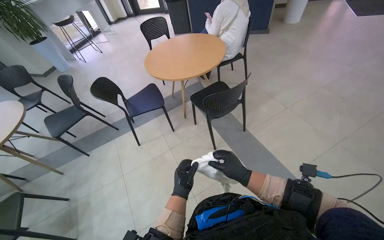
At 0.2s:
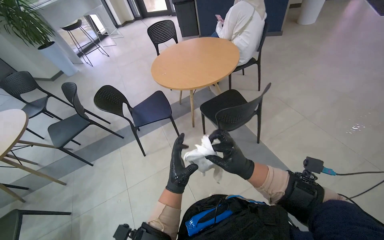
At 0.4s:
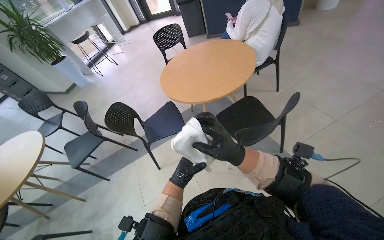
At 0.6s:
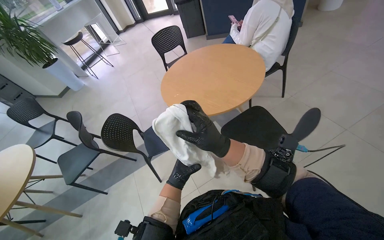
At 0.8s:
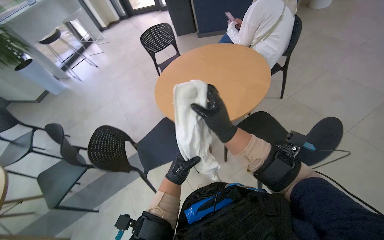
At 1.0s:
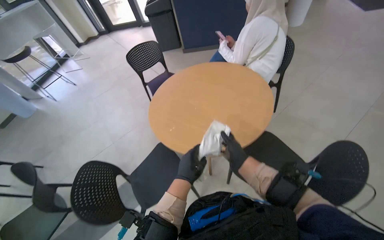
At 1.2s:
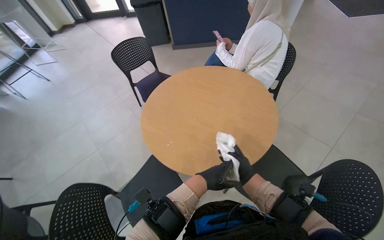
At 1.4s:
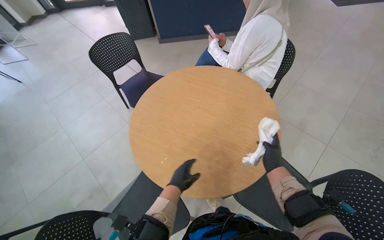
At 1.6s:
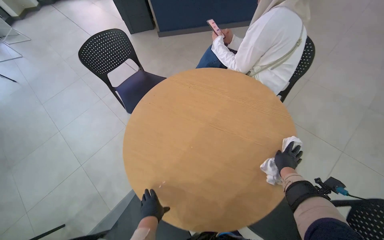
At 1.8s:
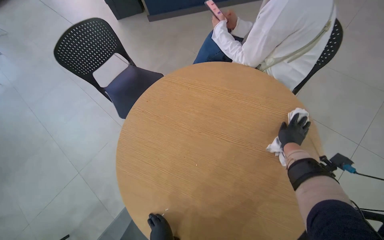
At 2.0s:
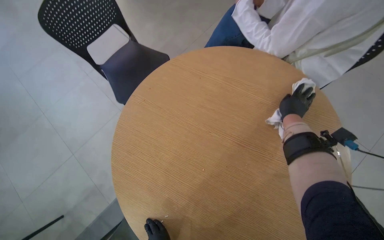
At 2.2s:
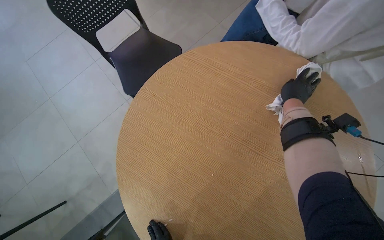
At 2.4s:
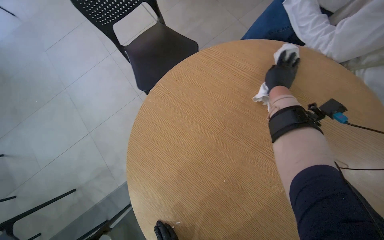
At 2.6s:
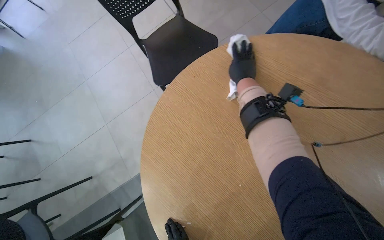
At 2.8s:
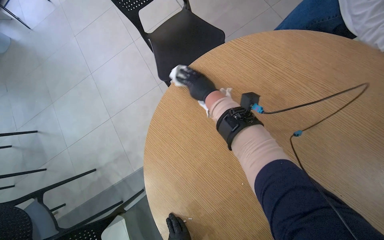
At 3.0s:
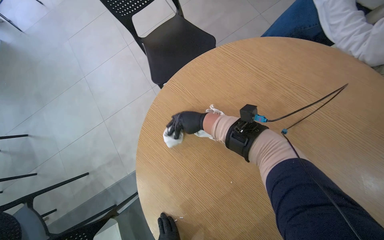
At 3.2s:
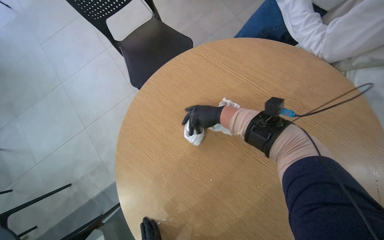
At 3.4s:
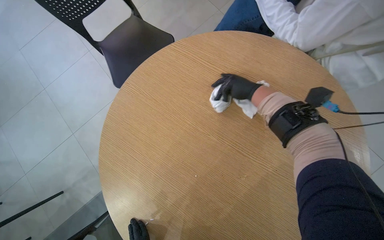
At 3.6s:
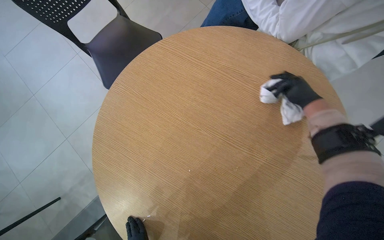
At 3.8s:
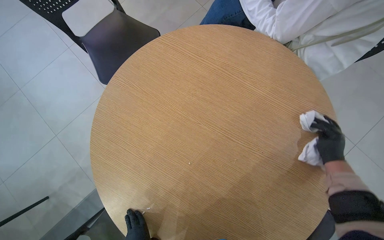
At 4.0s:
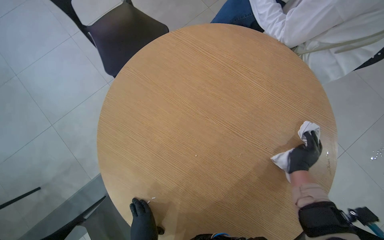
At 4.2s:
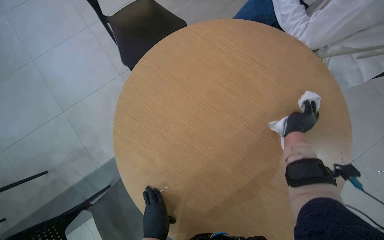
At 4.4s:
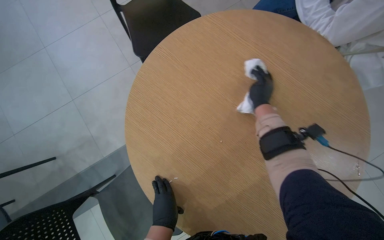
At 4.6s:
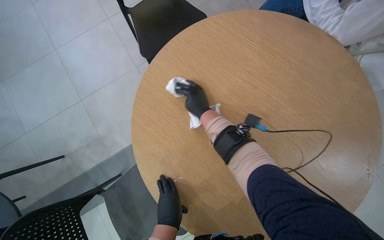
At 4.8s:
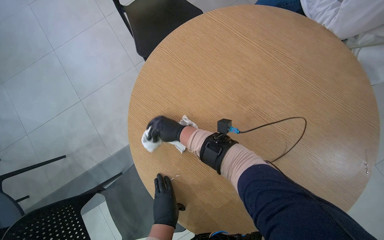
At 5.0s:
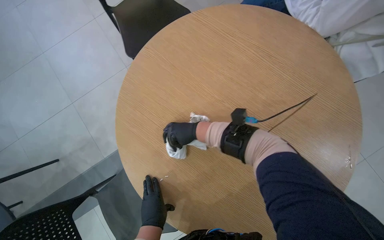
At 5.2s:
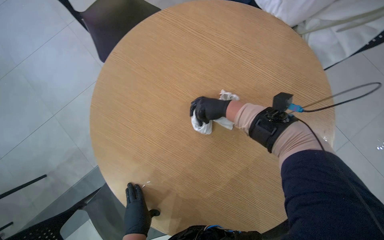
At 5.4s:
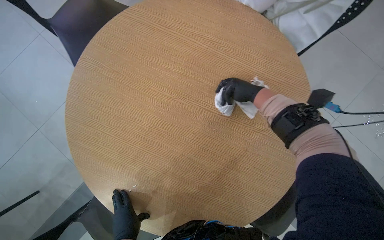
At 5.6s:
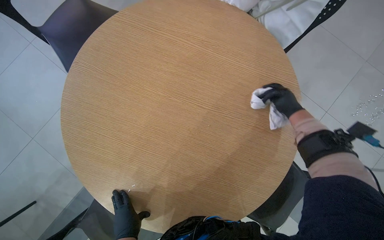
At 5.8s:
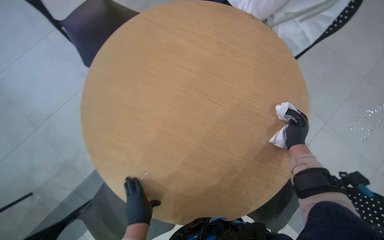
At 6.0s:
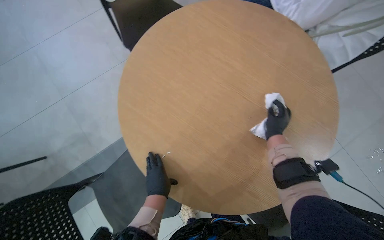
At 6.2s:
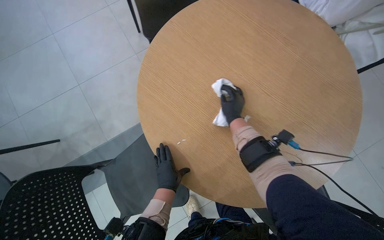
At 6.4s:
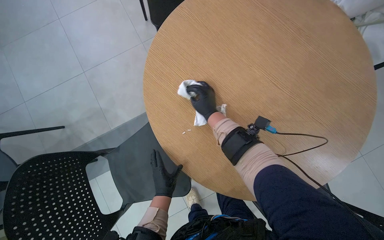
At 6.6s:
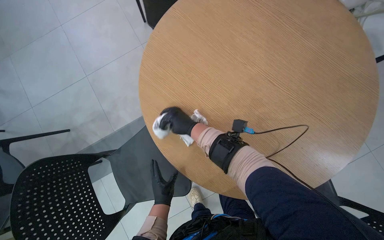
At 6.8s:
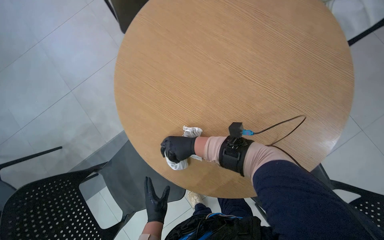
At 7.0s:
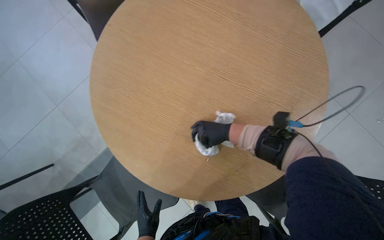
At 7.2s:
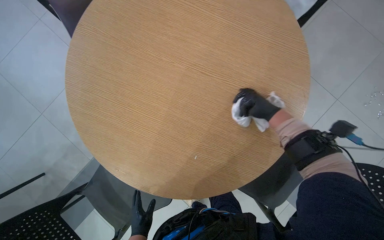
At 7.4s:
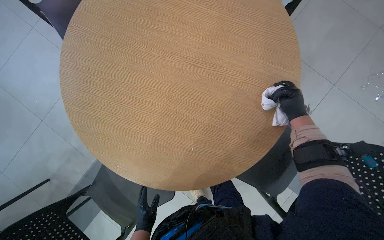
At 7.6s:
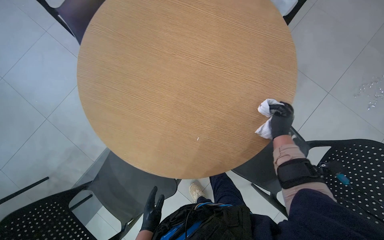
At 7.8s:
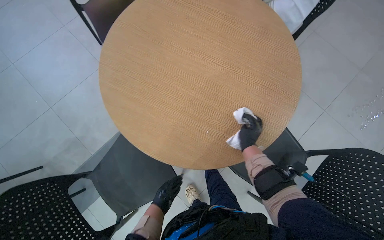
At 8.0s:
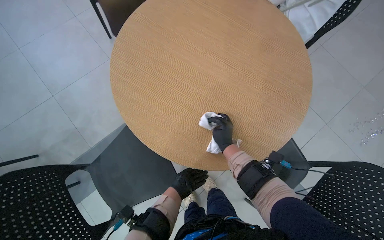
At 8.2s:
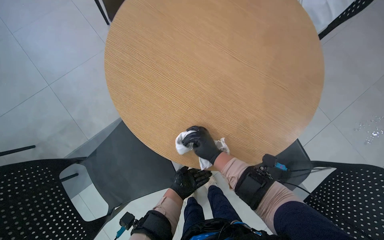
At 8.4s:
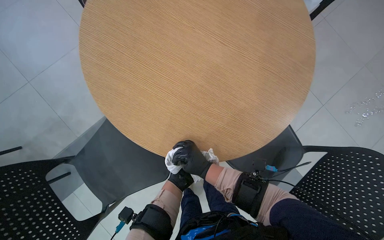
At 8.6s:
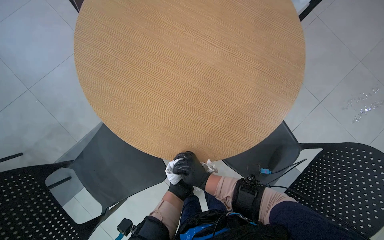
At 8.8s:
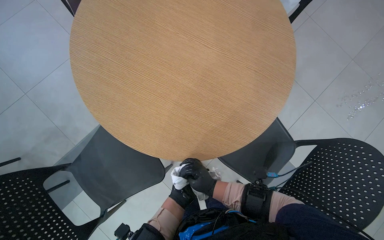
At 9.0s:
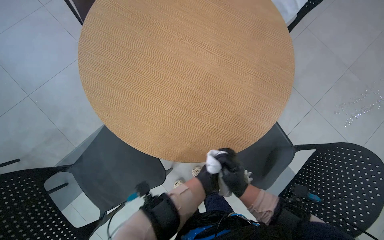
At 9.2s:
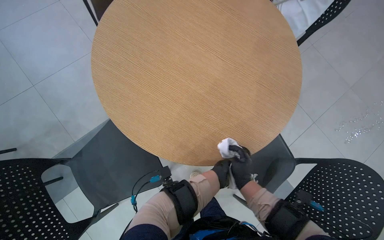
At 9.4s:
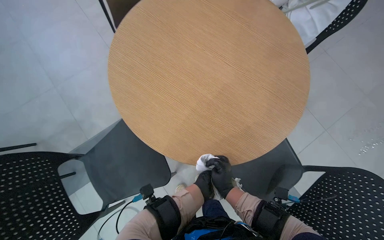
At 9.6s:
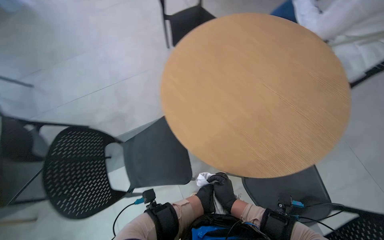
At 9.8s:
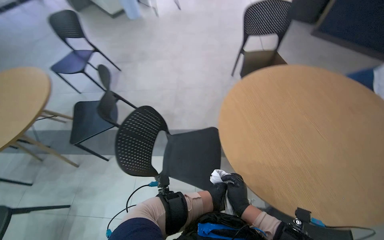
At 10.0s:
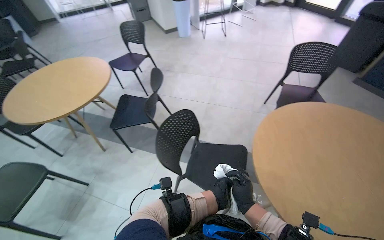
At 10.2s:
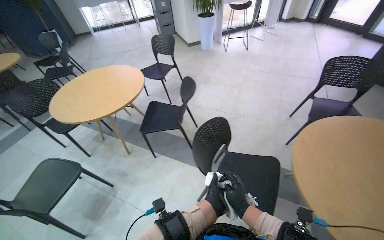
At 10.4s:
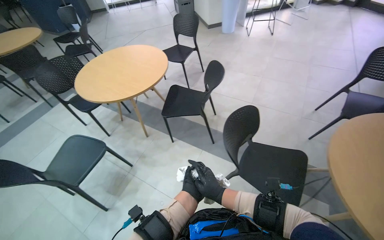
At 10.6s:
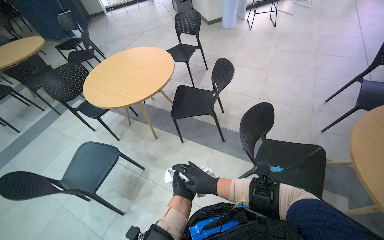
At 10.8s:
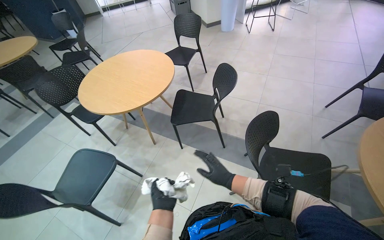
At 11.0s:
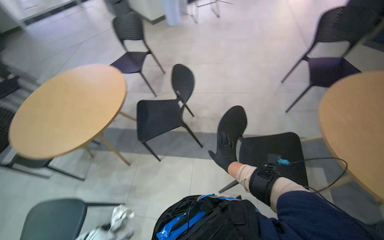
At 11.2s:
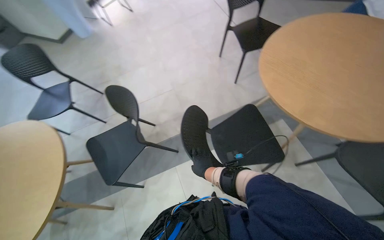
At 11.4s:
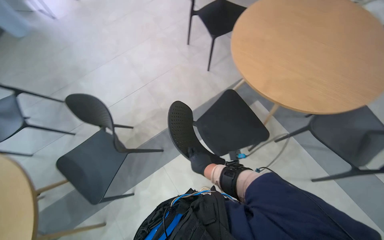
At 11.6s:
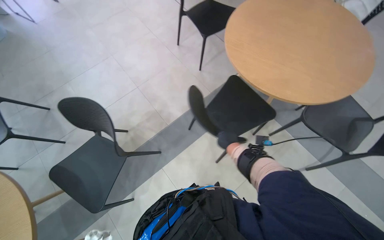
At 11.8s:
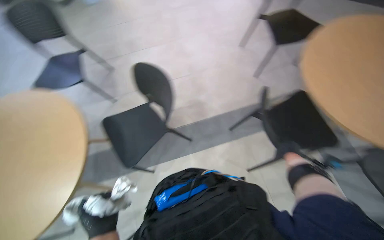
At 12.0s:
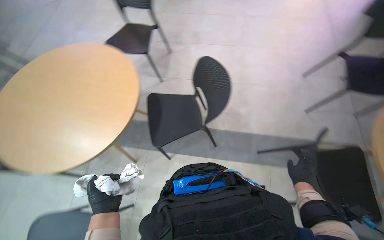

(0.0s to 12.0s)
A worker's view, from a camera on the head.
Job: wiping surfaces.
The whole recording: Cleaning tables and chairs. The worker wipes a table and moves chairs to clean the area.
0.0s - 1.6s: The camera is carried approximately 1.5 m. The head rotates roughly 20 degrees to the right.
1.6s - 3.0s: The view tips downward by approximately 15 degrees. The right hand travels to the left and up the picture by roughly 60 cm.
3.0s - 4.4s: The right hand moves to the right, some 25 cm.
4.4s - 6.0s: The right hand moves left and right over roughly 40 cm, changing direction 2 times.
6.0s - 7.6s: The left hand goes some 20 cm down the picture, while the right hand travels to the left and back again, some 25 cm each way.
7.6s - 9.0s: The right hand travels down the picture, to the left and nearer to the camera by about 30 cm.
9.0s - 10.4s: The head travels about 60 cm. The wearer looks approximately 50 degrees further to the left. The camera pitches upward, by about 15 degrees.
10.4s - 12.0s: The head travels about 50 cm. The wearer's head swings roughly 40 degrees to the right.

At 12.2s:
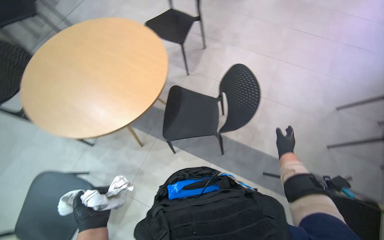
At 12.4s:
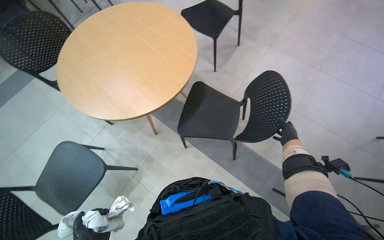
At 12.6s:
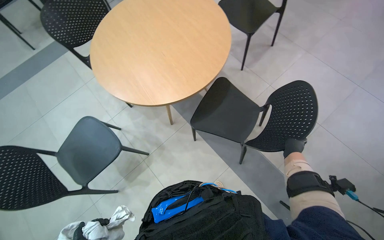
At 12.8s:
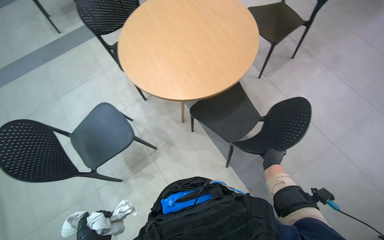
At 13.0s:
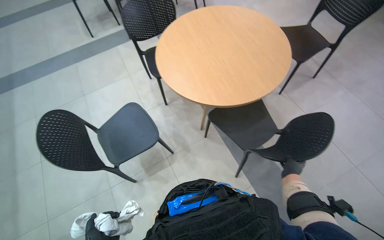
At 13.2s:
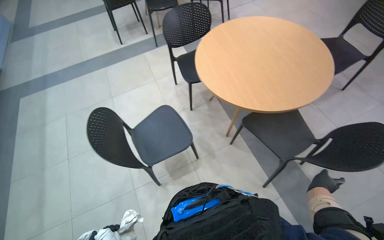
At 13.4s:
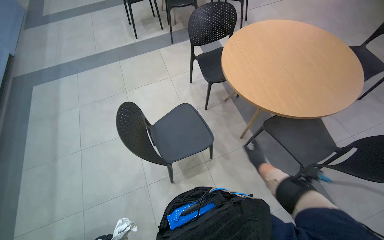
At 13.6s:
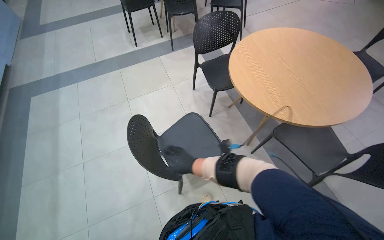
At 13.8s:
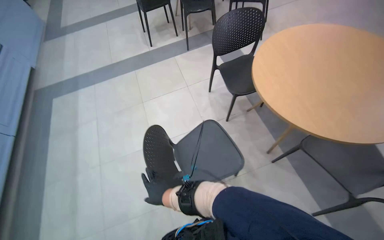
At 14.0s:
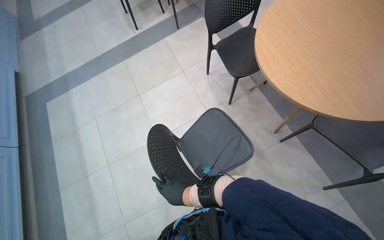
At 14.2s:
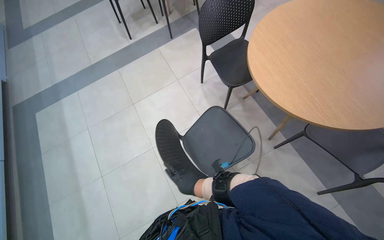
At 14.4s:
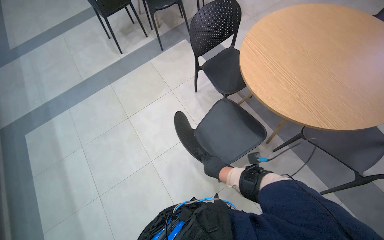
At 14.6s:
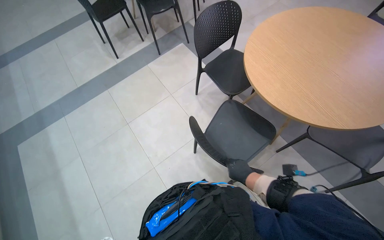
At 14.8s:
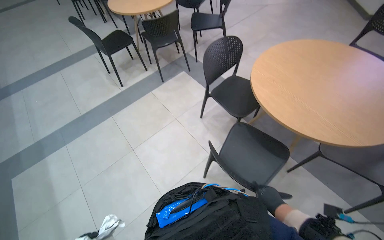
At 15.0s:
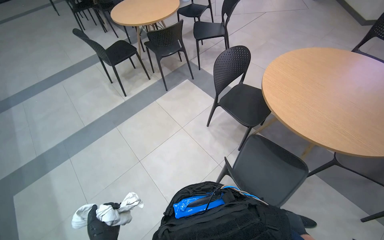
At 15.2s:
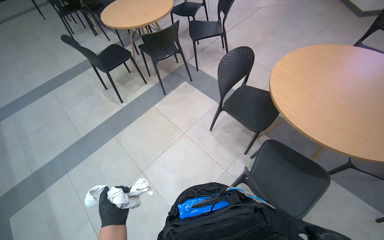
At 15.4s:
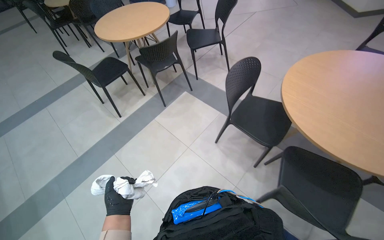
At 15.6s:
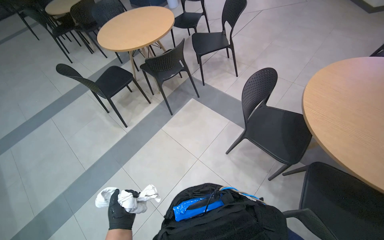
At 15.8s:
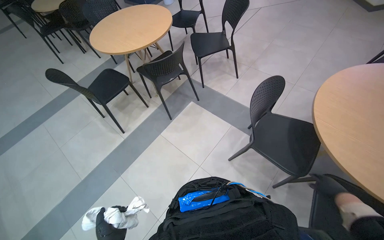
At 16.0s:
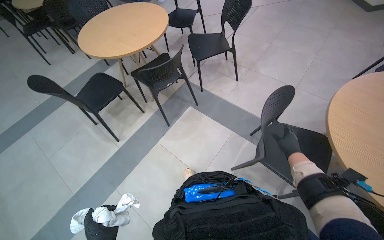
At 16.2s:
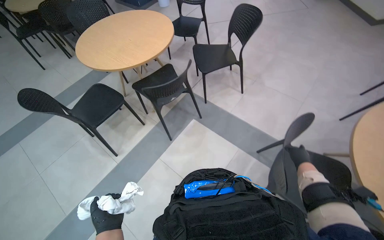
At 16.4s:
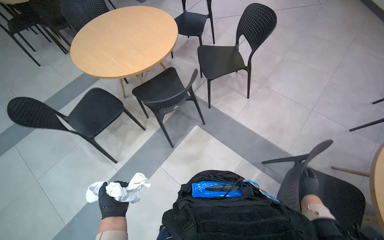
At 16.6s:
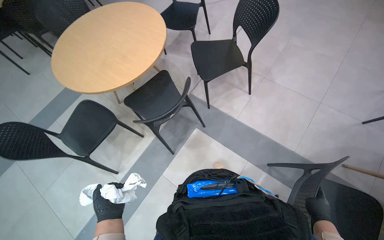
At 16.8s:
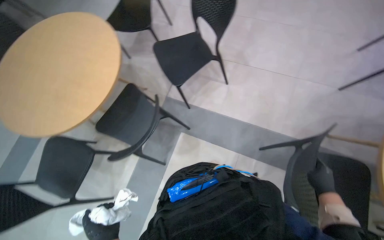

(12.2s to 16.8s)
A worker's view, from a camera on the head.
Job: wiping surfaces.
The whole recording: Cleaning tables and chairs. The worker wipes a table and moves chairs to clean the area.
12.2s - 13.8s: The camera travels approximately 60 cm. The head rotates approximately 50 degrees to the left.
13.8s - 15.2s: The wearer moves some 60 cm.
15.2s - 16.8s: The camera is carried some 1 m.

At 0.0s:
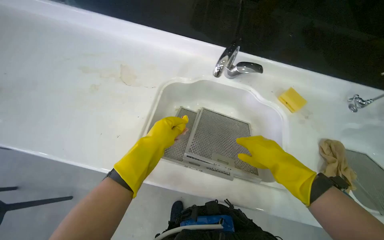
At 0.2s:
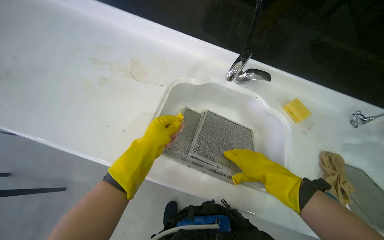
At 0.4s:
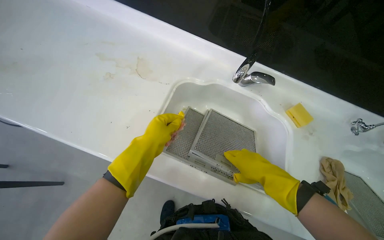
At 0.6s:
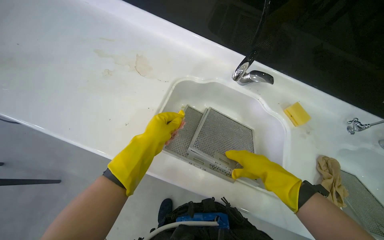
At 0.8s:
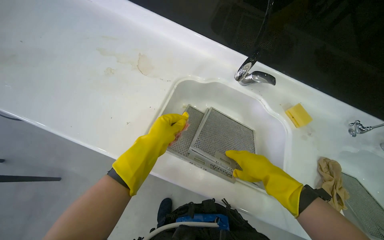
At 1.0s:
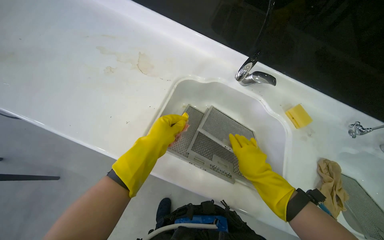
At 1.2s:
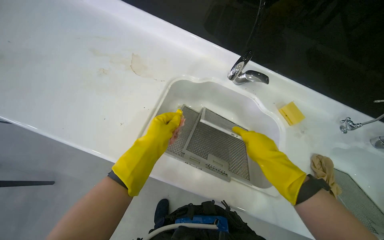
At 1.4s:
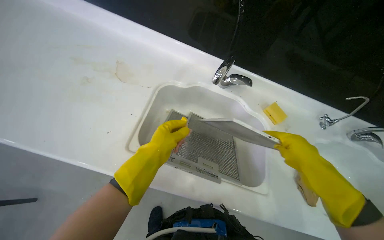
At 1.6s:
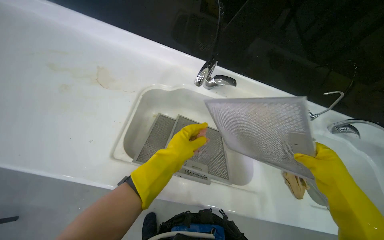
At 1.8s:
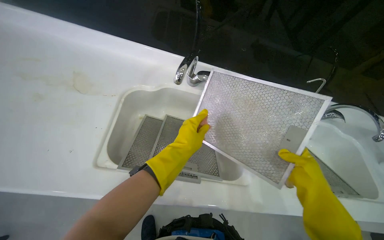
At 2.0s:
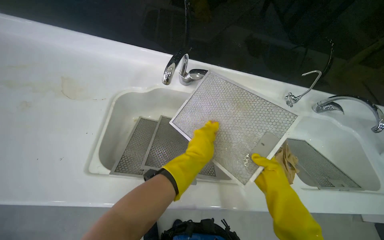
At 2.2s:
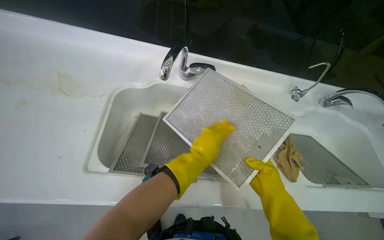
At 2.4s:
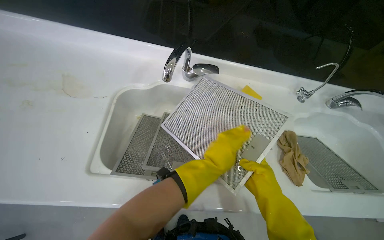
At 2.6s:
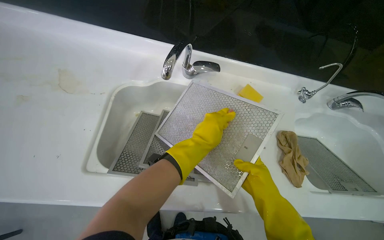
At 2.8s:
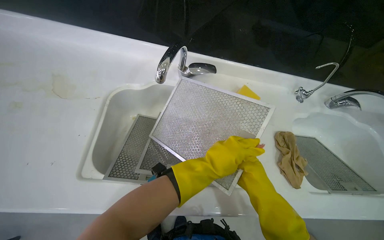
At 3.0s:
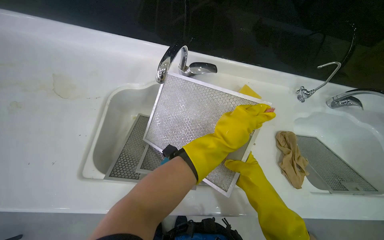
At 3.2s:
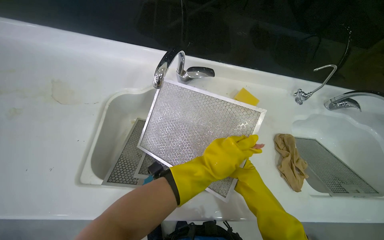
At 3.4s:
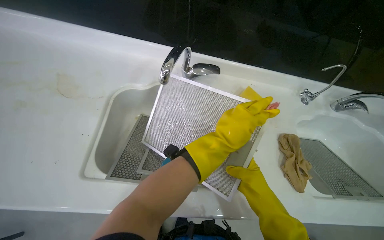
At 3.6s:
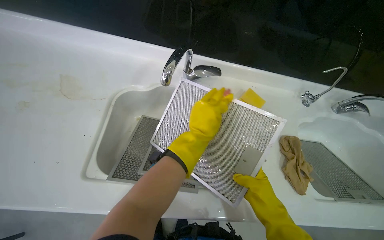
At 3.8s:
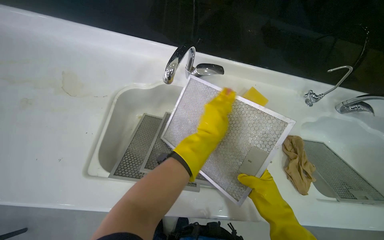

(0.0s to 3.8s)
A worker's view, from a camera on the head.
Job: cleaning kitchen.
The whole recording: Scrubbing range hood filters. The worker scrubs the range hood filters with a sponge in the sink.
0.0s - 1.2s: The hands stay close to where they were, moving slightly.
1.2s - 2.6s: The right hand is displaced down the picture by some 15 cm, and reaches about 20 cm to the right, then returns, while the left hand heads to the right, covering about 25 cm.
2.6s - 3.8s: The hands work in one place, with small movements.
